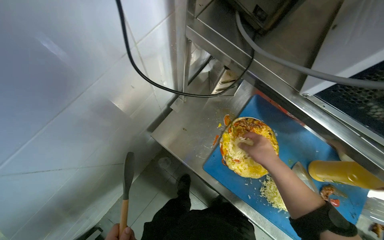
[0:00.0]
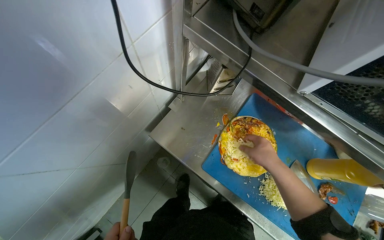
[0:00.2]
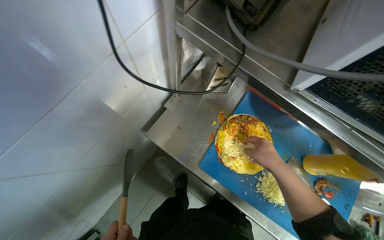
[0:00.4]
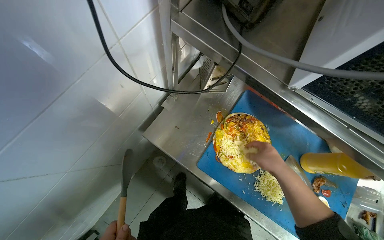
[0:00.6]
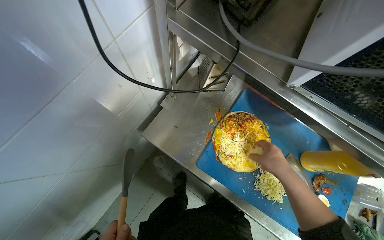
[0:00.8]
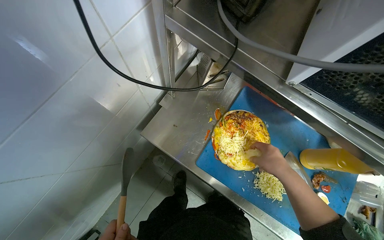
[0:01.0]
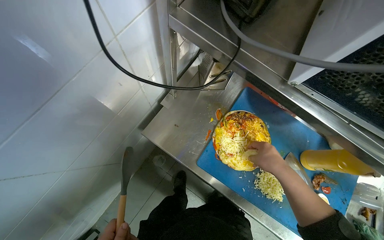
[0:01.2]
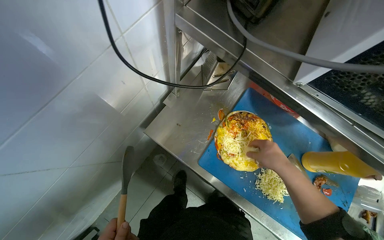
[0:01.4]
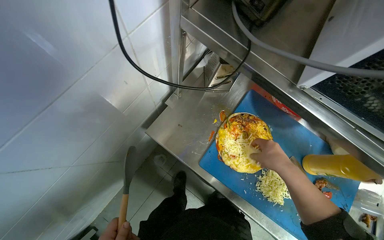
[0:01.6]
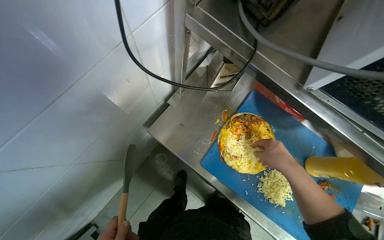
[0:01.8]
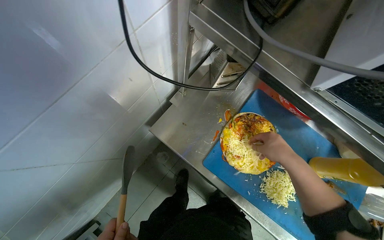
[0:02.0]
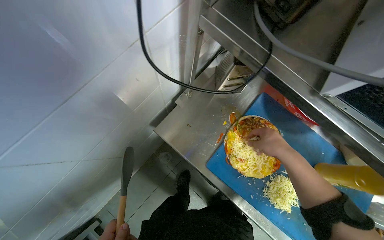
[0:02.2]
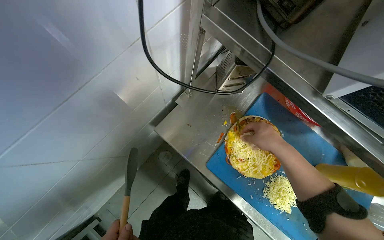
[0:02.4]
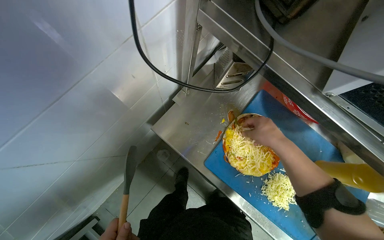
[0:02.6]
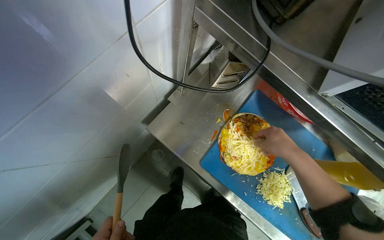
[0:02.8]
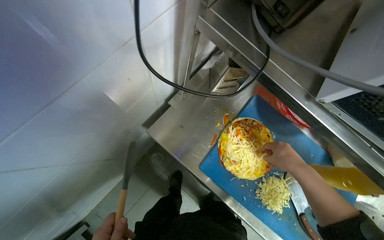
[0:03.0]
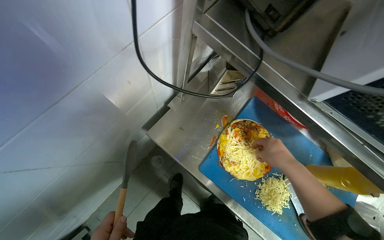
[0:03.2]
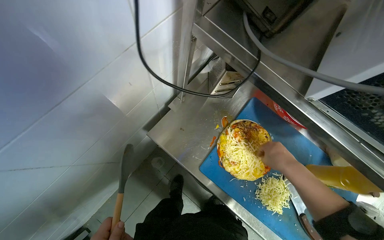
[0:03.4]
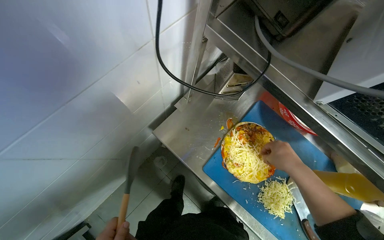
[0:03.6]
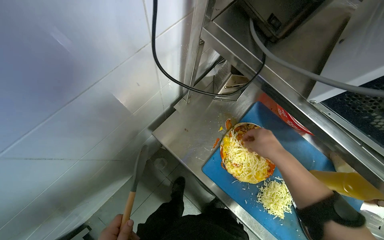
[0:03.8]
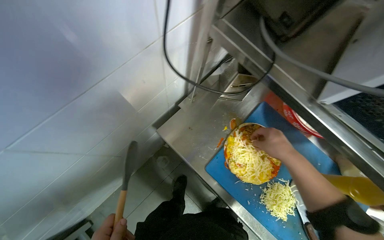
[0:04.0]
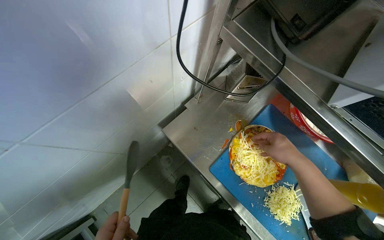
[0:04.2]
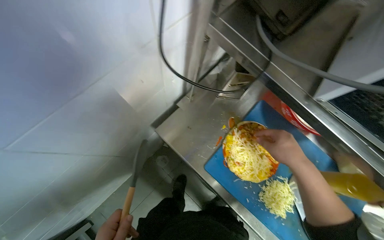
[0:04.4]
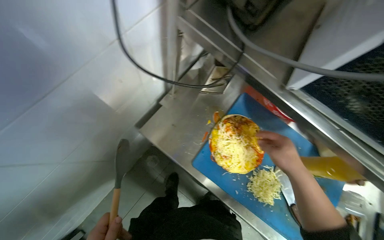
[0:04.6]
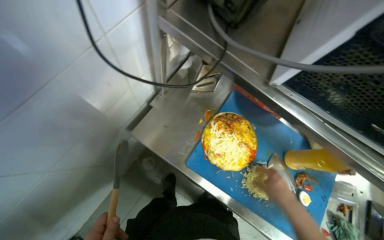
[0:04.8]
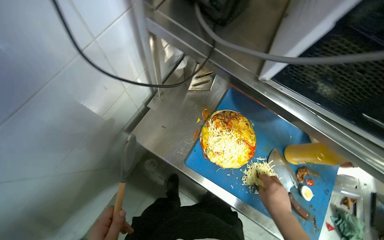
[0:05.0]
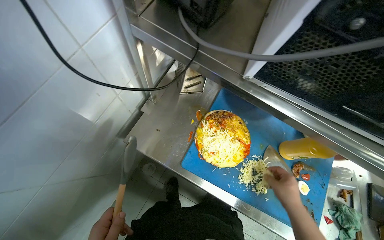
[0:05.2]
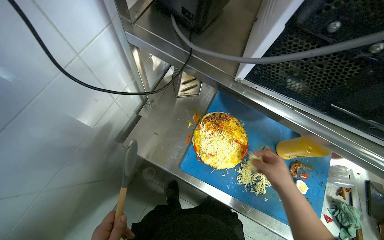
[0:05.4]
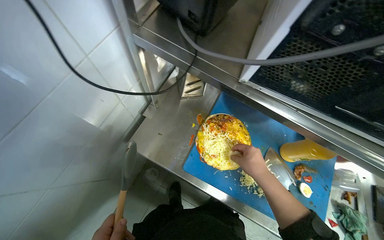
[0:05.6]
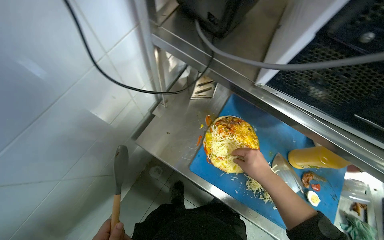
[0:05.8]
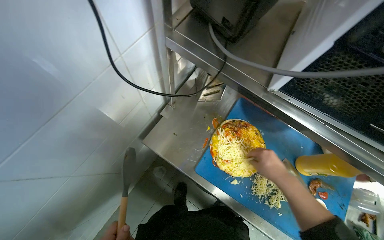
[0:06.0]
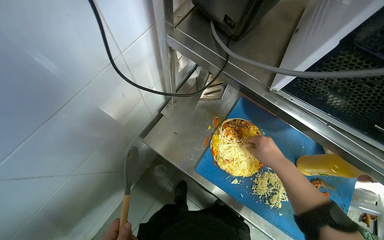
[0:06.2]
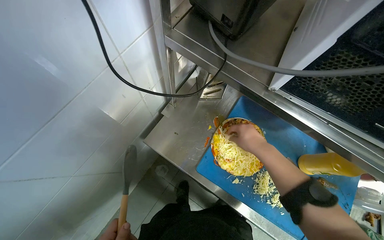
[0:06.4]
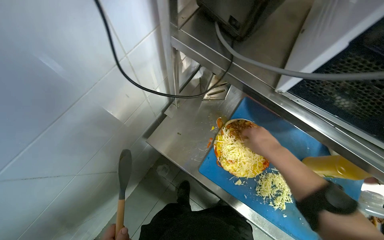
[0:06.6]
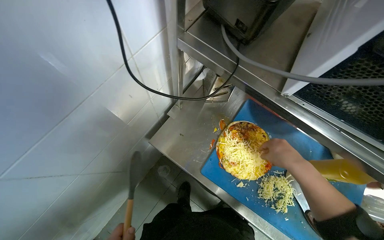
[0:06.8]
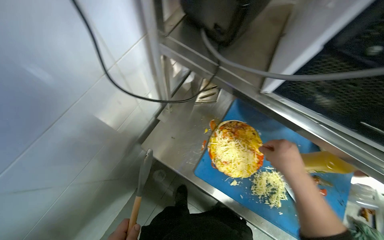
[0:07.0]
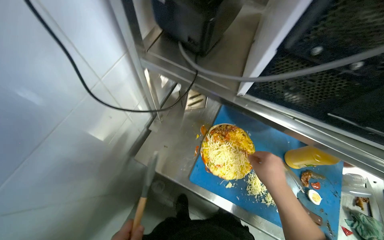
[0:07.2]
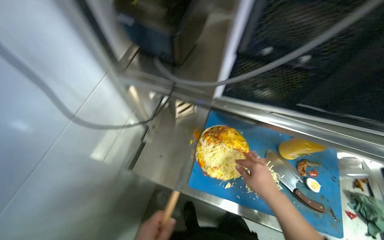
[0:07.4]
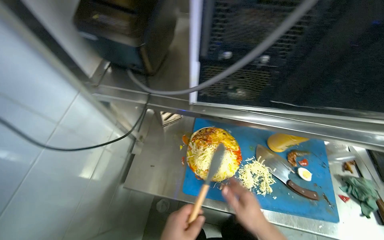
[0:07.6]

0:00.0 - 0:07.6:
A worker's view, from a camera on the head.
Job: preparing food.
The whole recording: Adding cheese to cooked tortilla. The worker adds grated cheese to the cooked tortilla on the cutting board.
0:04.6 - 0:06.0: The right hand reaches roughly 15 cm down the picture, then returns.

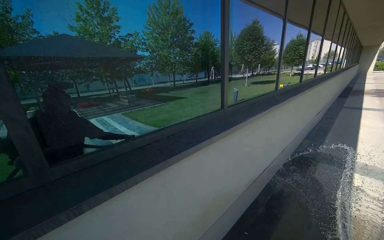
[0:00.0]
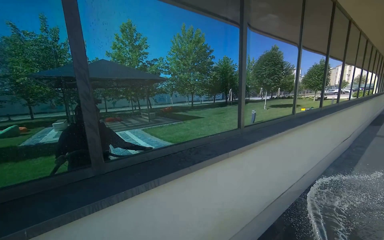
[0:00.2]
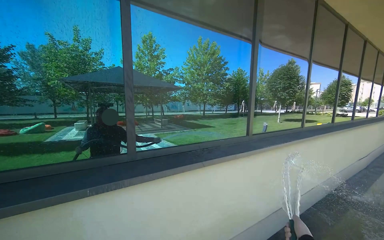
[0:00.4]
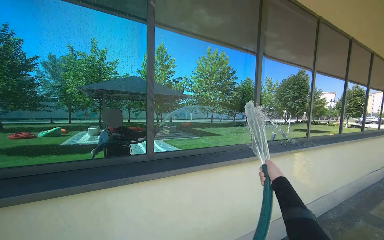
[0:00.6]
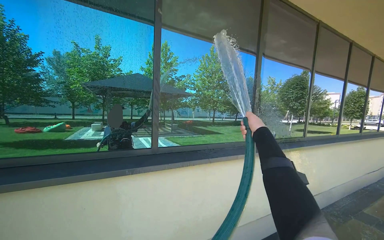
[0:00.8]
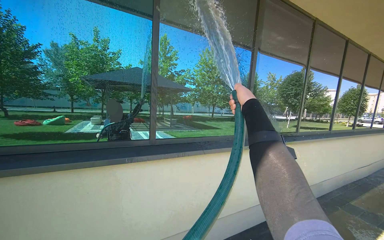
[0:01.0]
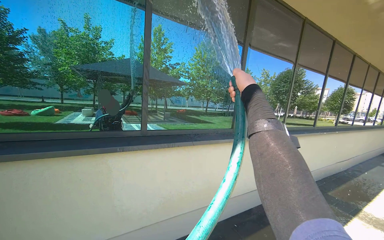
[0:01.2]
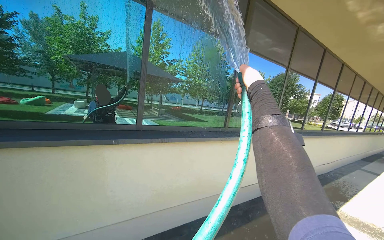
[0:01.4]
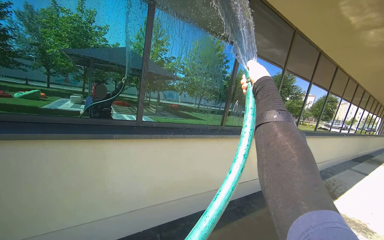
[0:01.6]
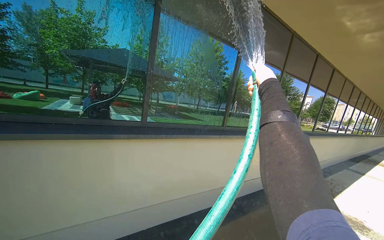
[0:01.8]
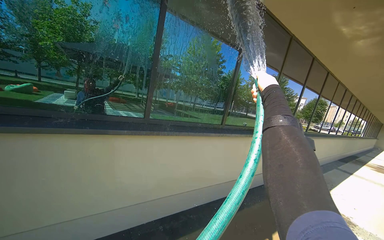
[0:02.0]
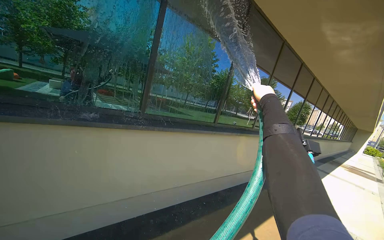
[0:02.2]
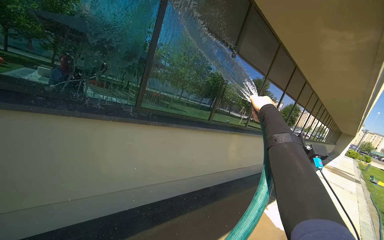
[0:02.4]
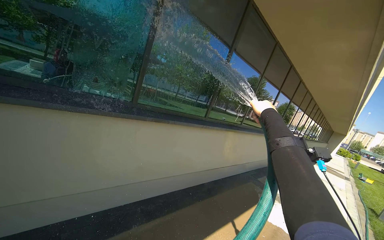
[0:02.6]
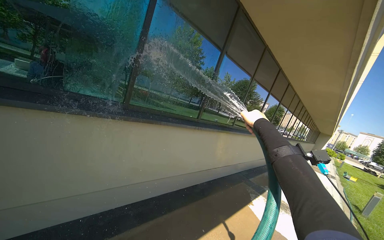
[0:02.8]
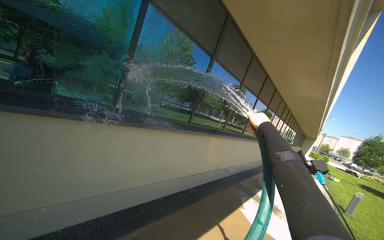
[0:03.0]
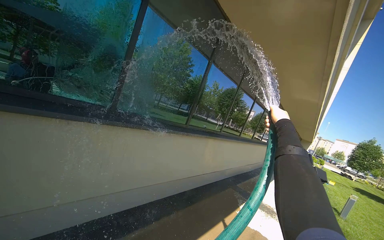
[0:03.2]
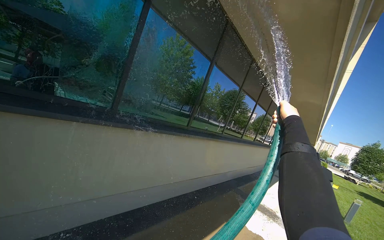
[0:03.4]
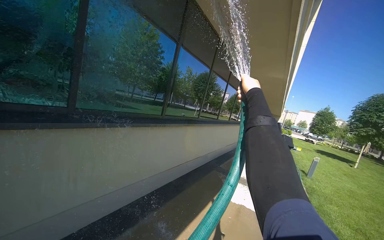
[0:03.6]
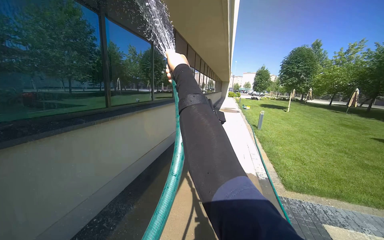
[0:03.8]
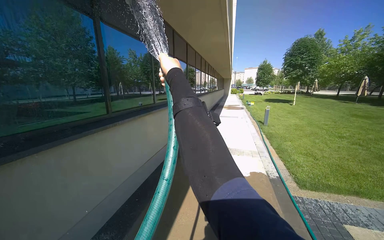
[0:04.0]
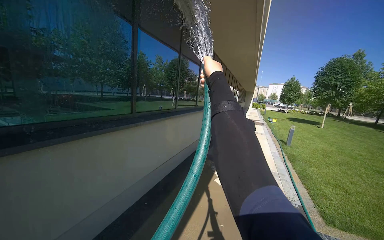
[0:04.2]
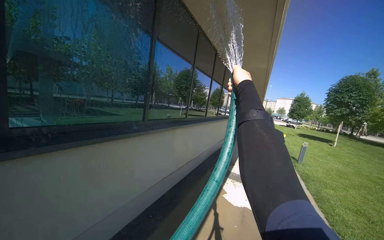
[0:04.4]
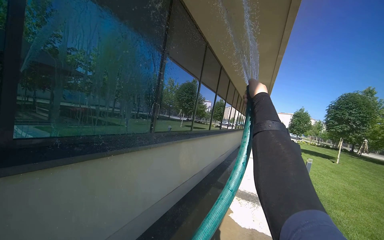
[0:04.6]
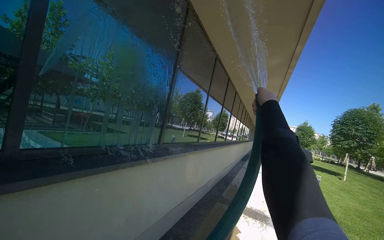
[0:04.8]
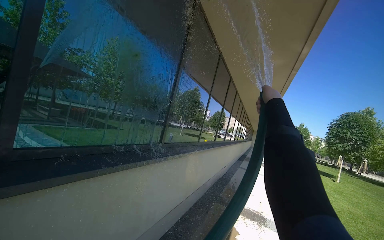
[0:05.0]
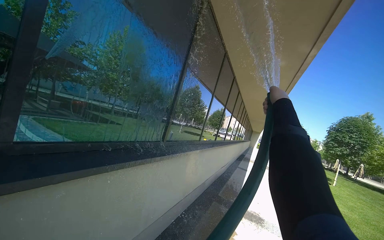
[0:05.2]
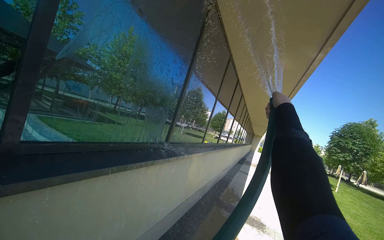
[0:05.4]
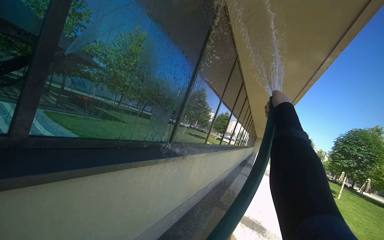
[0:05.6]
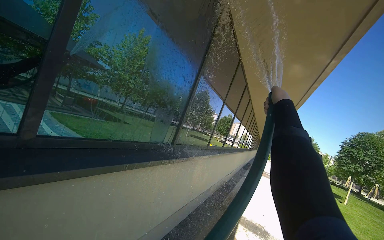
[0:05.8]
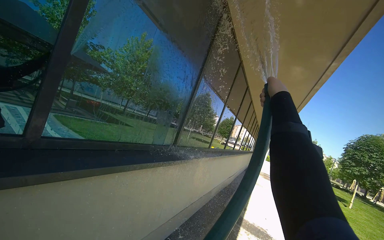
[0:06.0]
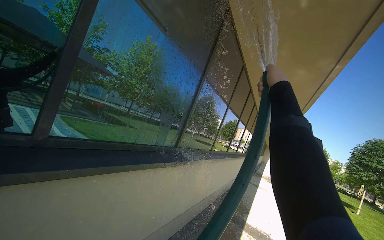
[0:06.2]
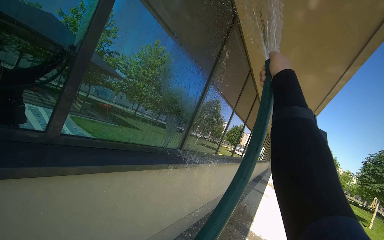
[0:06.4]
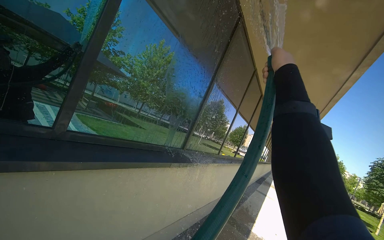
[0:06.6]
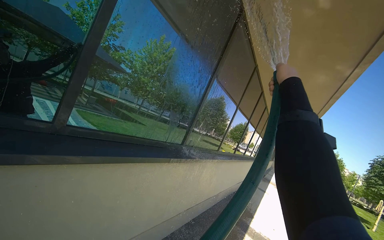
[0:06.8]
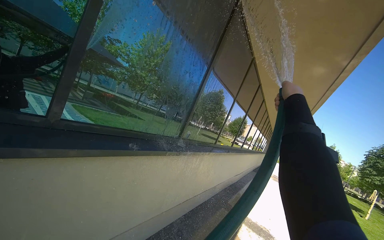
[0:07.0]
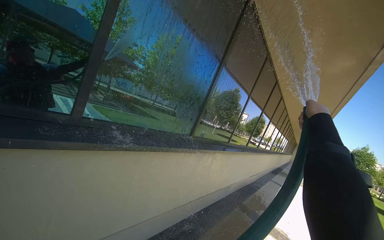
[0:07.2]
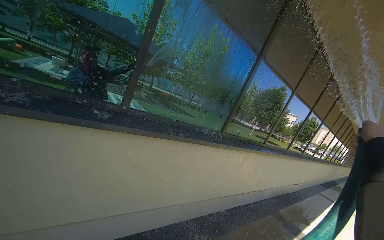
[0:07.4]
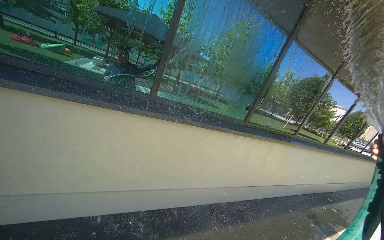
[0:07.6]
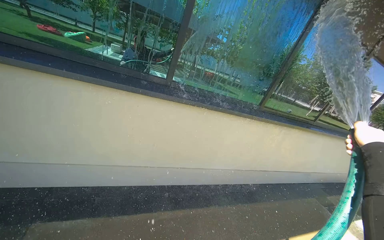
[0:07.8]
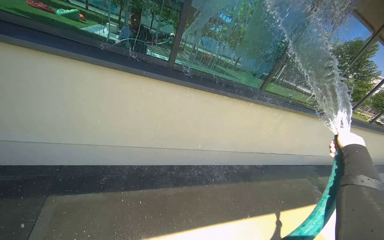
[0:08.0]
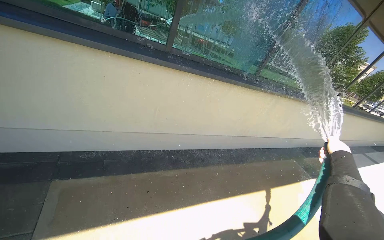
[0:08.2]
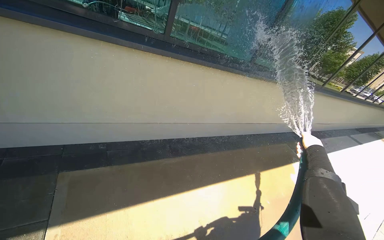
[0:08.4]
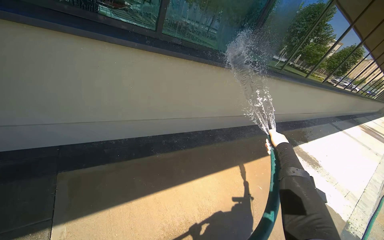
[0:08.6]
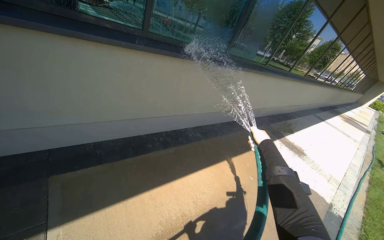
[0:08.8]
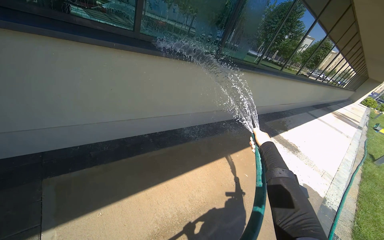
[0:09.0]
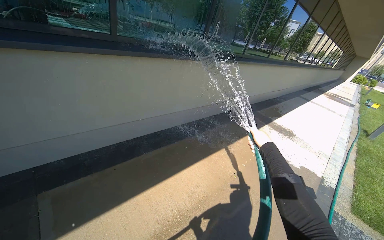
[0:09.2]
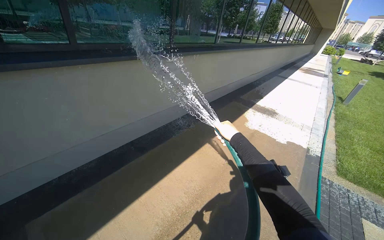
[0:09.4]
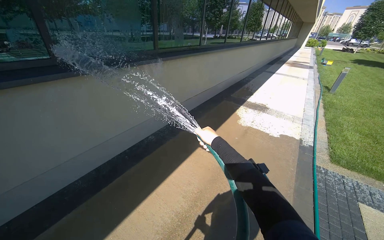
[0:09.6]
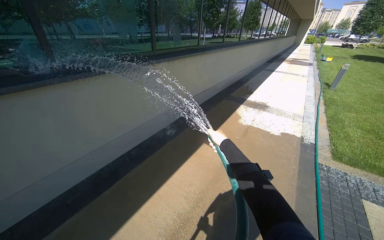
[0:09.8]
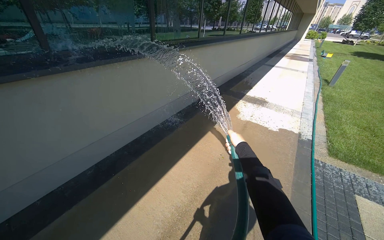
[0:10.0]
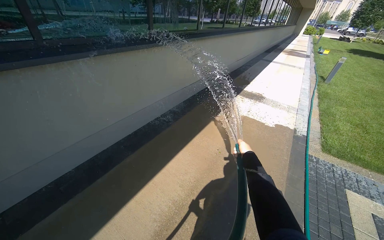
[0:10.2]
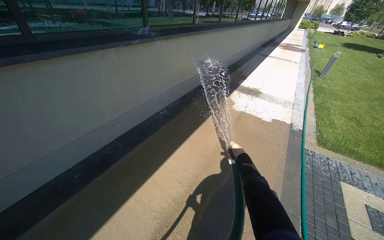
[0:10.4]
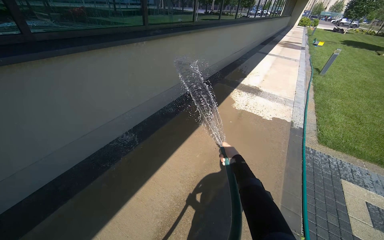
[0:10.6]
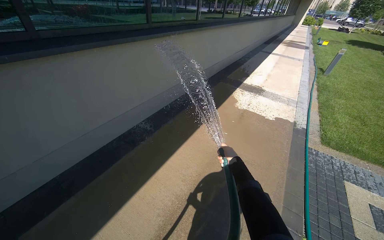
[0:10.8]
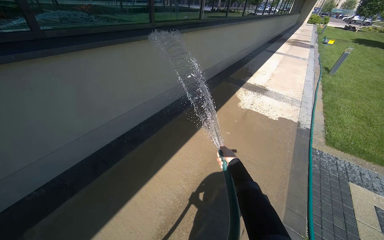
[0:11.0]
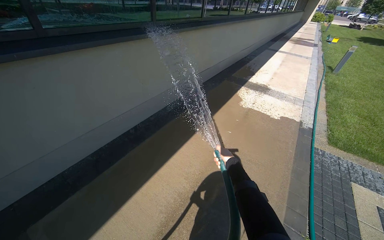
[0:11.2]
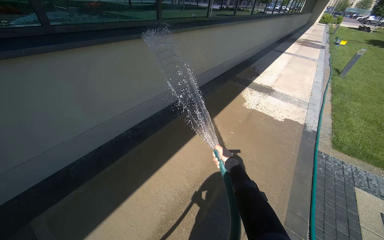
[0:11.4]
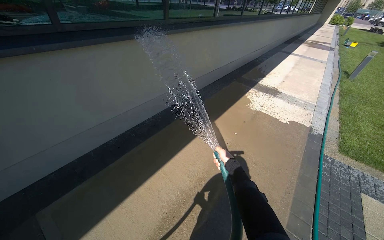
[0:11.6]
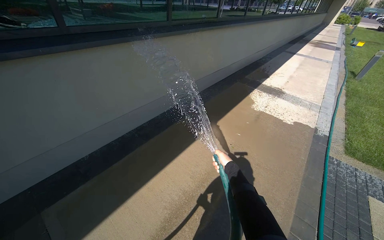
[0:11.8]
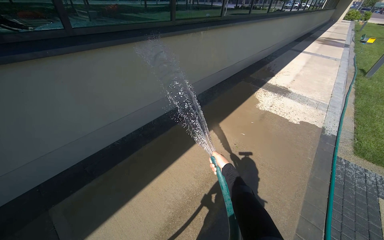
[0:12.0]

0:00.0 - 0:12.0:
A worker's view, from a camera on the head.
Job: cleaning windows.
The whole recording: Rinsing building windows. The worker rinses the building windows with a hose.
0:00.0 - 0:01.6: The camera travels approximately 90 cm.
0:01.6 - 0:03.0: The camera sweeps to the right, by about 15 degrees. The right hand travels down the picture by some 10 cm.
0:03.0 - 0:04.4: The wearer's head swings about 20 degrees to the right.
0:04.4 - 0:06.0: The camera travels some 40 cm.
0:06.0 - 0:07.6: The camera is aimed roughly 35 degrees further to the left.
0:07.6 - 0:09.0: The view tips downward by some 20 degrees.
0:09.0 - 0:10.4: The right hand shifts about 20 cm down the picture.
0:10.4 - 0:12.0: The right hand heads to the left, covering about 15 cm.
